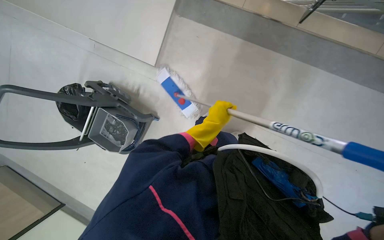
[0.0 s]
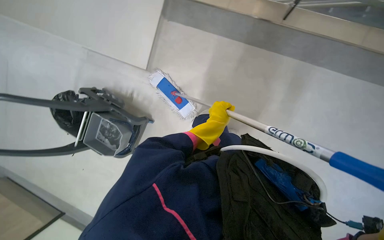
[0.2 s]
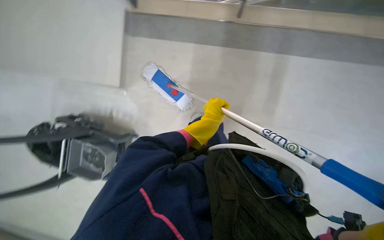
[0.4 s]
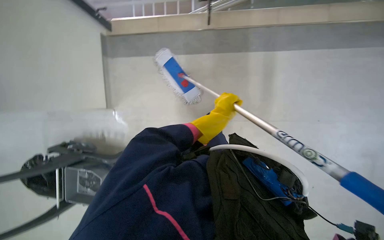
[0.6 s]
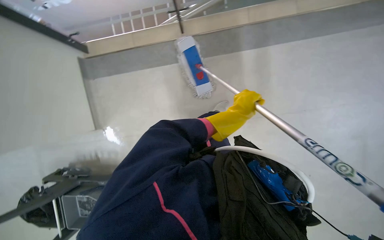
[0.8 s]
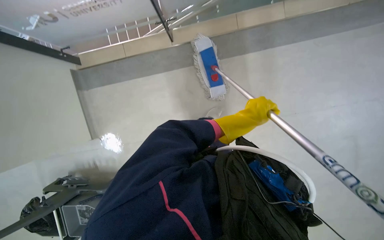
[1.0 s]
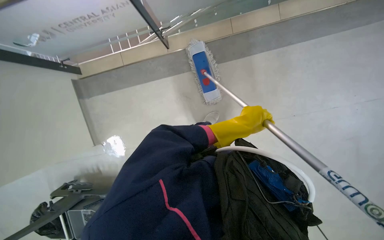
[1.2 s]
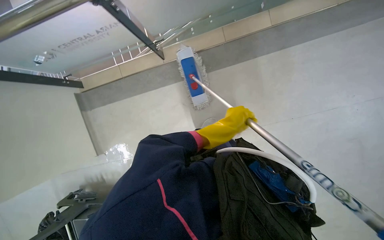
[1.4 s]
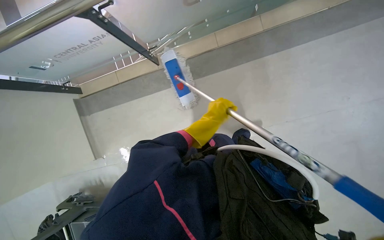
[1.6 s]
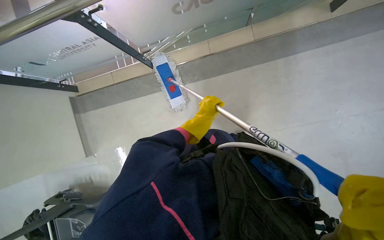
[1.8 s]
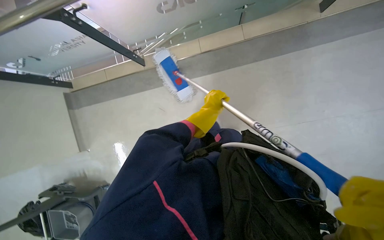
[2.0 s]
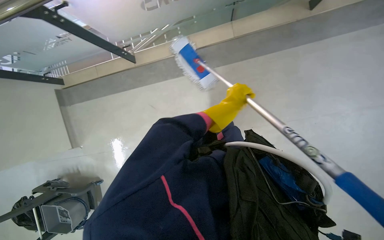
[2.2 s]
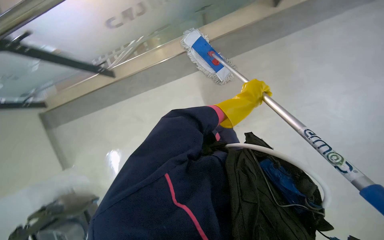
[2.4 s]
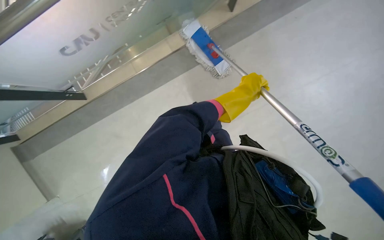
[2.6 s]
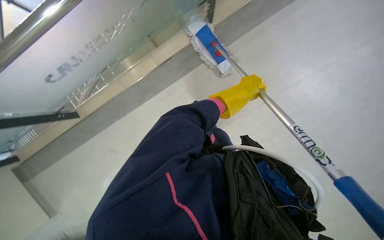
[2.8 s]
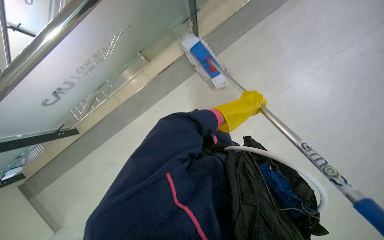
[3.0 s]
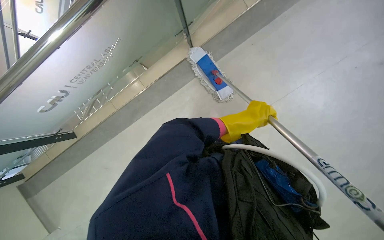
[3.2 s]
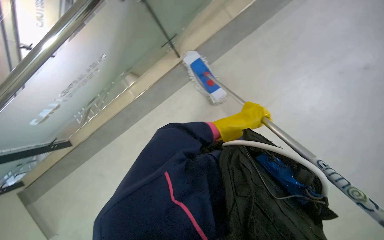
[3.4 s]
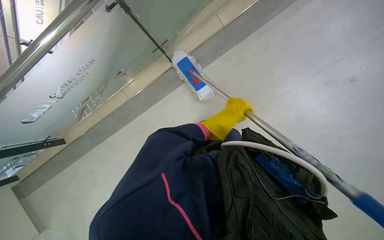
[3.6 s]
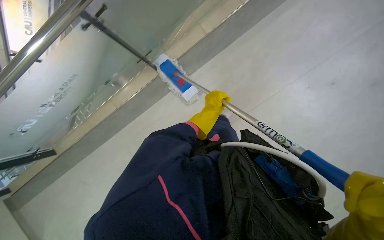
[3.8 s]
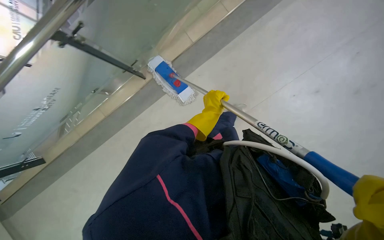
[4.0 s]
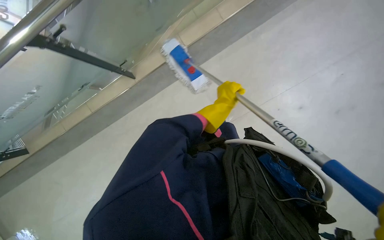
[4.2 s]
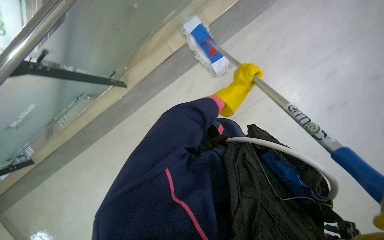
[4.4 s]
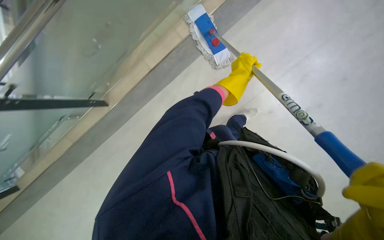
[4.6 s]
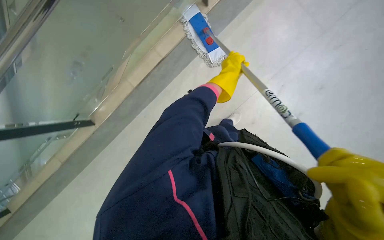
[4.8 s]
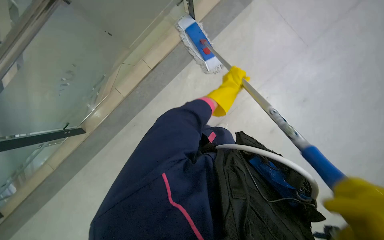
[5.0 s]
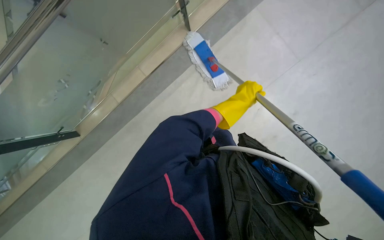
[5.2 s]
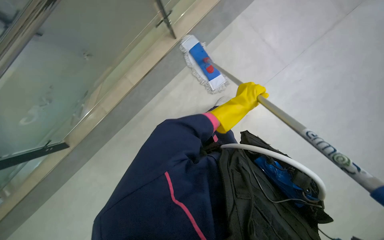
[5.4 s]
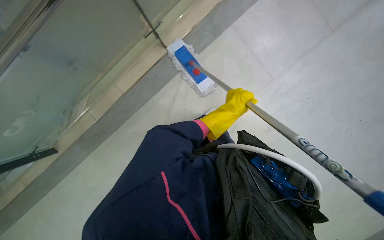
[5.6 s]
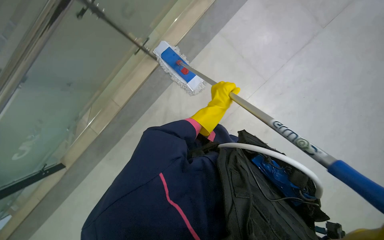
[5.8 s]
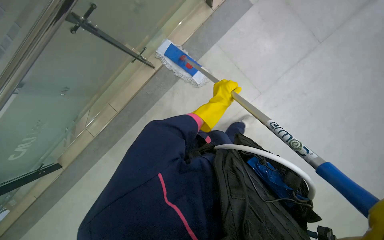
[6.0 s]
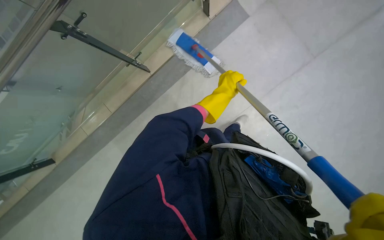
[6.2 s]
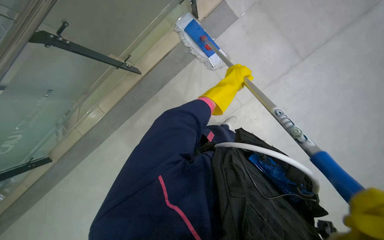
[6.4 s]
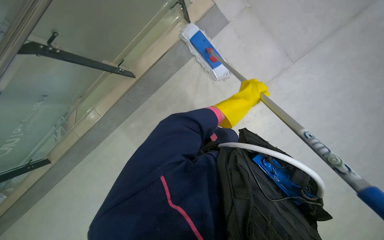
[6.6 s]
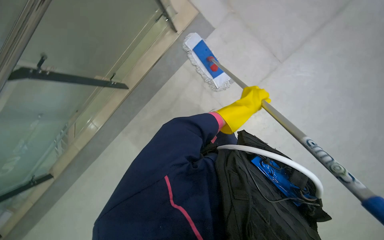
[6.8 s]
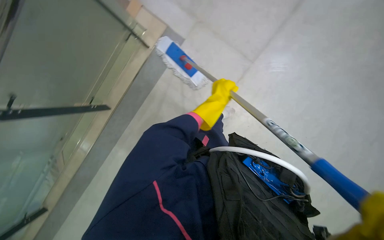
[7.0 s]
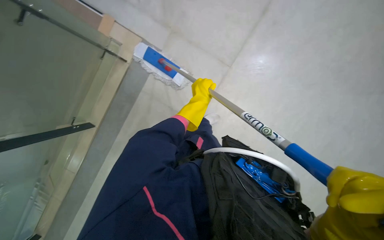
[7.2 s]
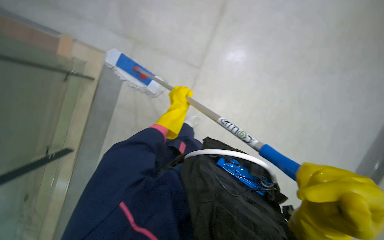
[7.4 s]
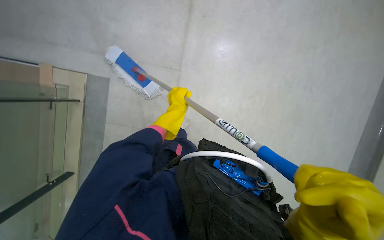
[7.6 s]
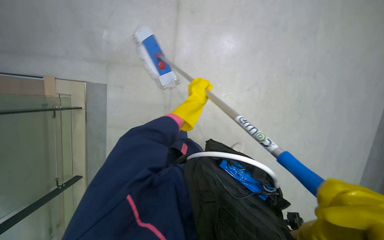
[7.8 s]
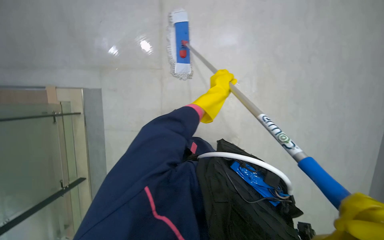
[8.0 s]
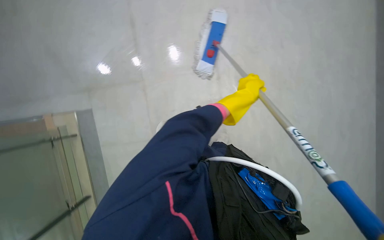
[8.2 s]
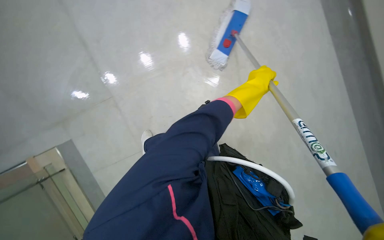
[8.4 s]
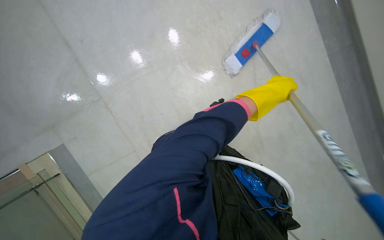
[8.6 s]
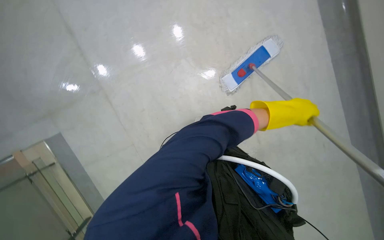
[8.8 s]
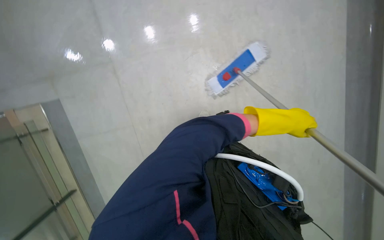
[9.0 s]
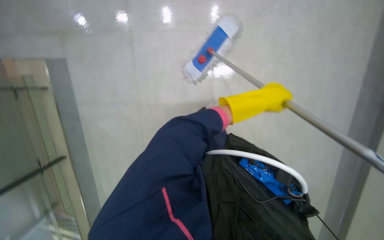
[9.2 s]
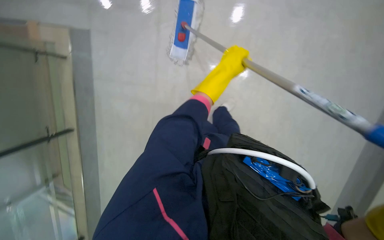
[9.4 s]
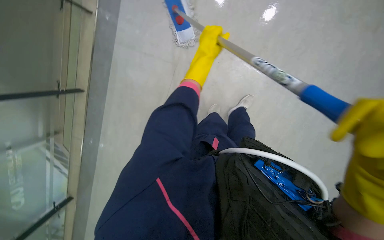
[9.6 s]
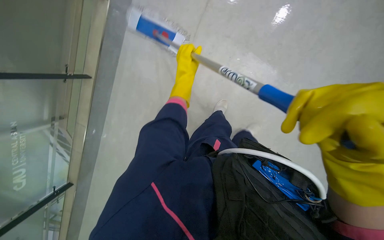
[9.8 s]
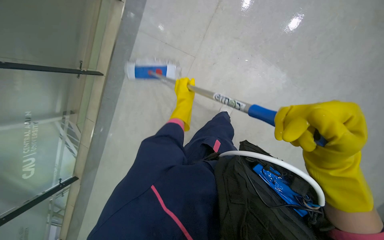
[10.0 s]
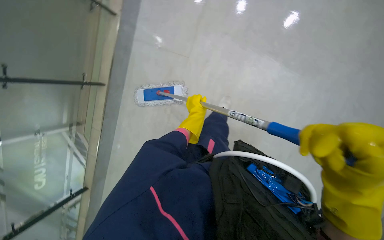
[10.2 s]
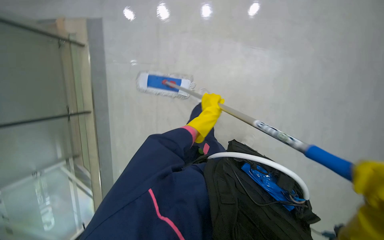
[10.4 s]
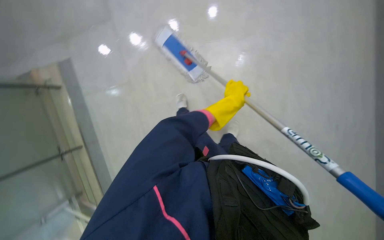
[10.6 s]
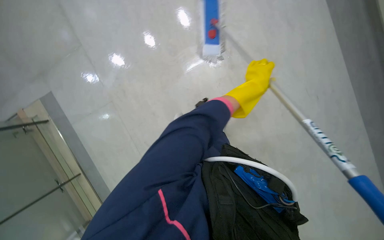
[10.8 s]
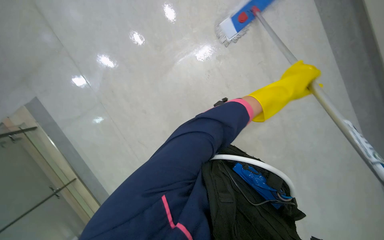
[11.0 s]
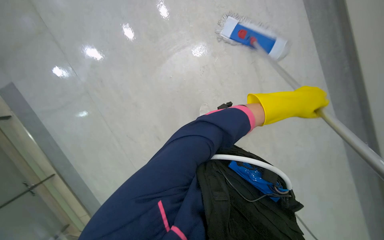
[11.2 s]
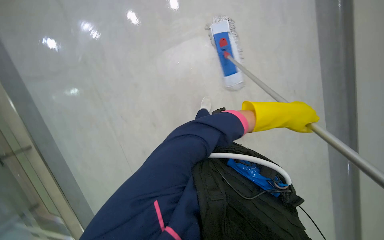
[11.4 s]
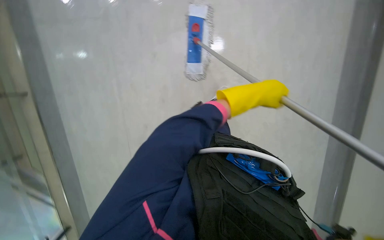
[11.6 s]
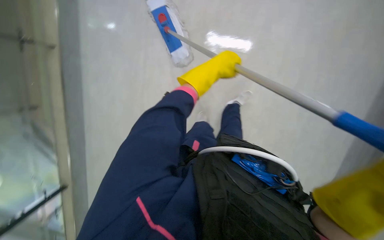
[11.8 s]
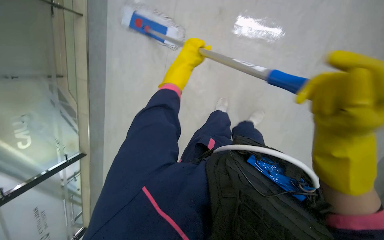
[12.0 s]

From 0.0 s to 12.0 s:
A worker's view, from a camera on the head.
Job: mopping floor.
The whole recording: Mopping floor with flat mop. The worker mops the floor using a flat mop and a cleaning cart.
From 0.0 s to 1.6 s: The camera travels roughly 60 cm. The view tips upward by approximately 10 degrees. The scene rotates counterclockwise by roughly 40 degrees.
From 1.6 s to 3.0 s: The camera travels to the right, about 50 cm.
From 7.6 s to 9.0 s: The head turns to the left by some 45 degrees. The view tips downward by approximately 15 degrees.
From 10.4 s to 12.0 s: The wearer moves roughly 50 cm. The wearer looks about 25 degrees further to the right.

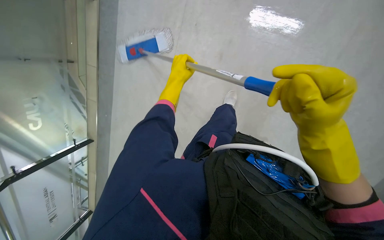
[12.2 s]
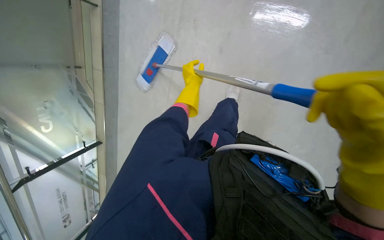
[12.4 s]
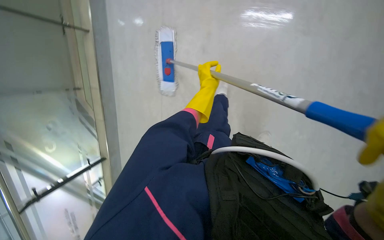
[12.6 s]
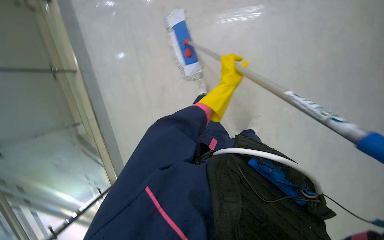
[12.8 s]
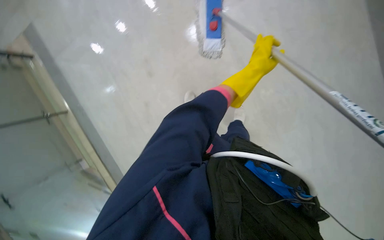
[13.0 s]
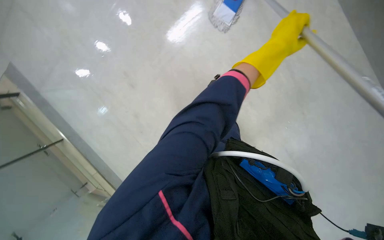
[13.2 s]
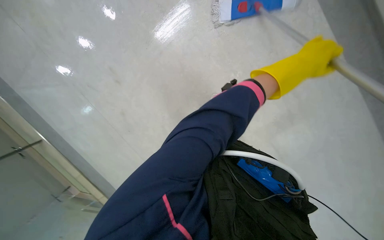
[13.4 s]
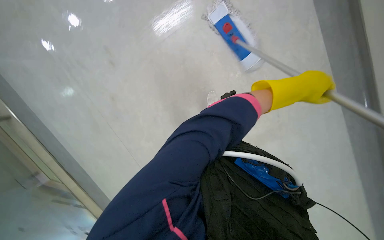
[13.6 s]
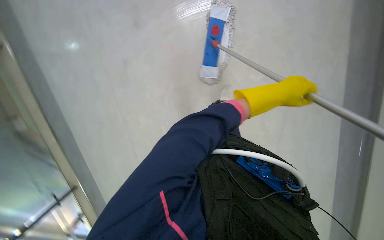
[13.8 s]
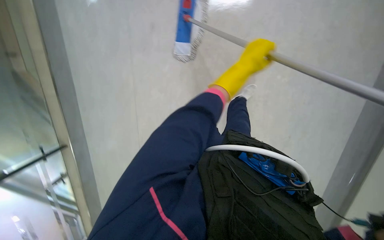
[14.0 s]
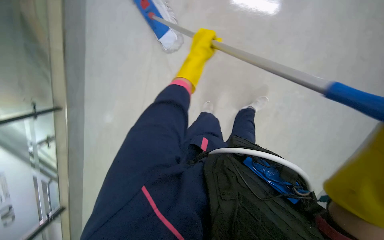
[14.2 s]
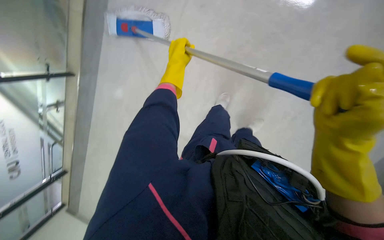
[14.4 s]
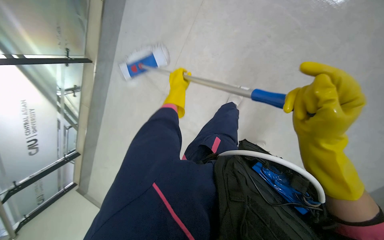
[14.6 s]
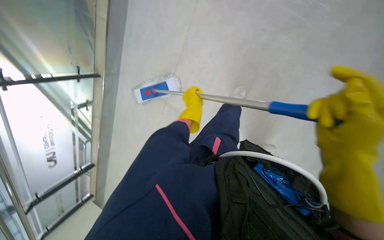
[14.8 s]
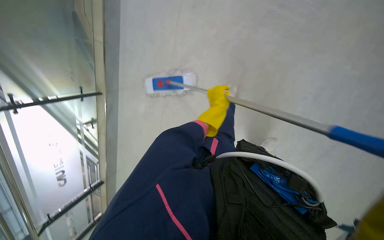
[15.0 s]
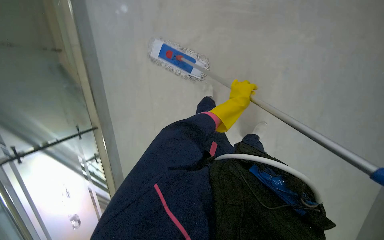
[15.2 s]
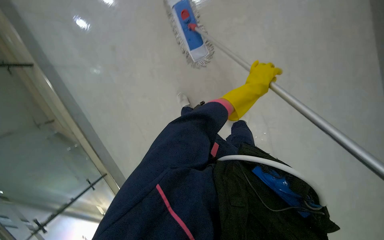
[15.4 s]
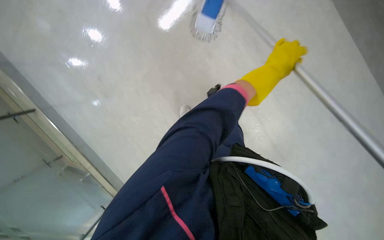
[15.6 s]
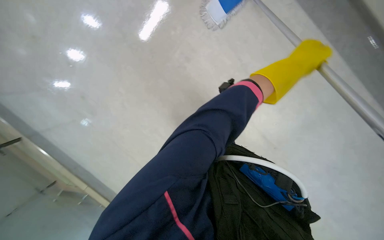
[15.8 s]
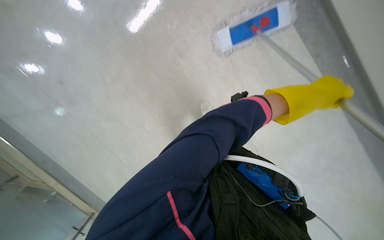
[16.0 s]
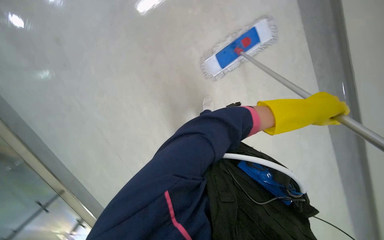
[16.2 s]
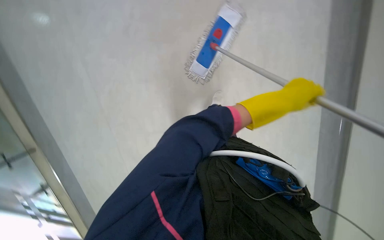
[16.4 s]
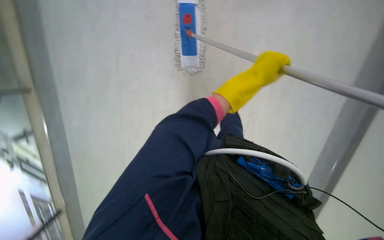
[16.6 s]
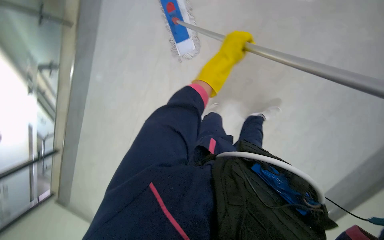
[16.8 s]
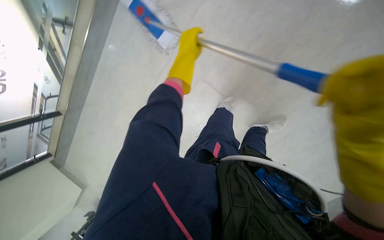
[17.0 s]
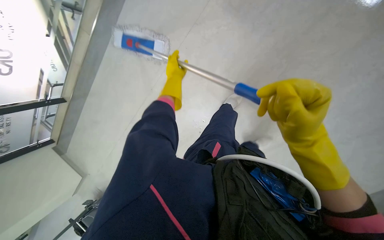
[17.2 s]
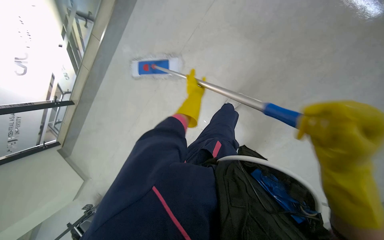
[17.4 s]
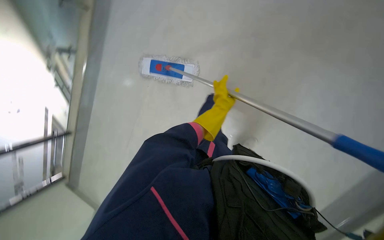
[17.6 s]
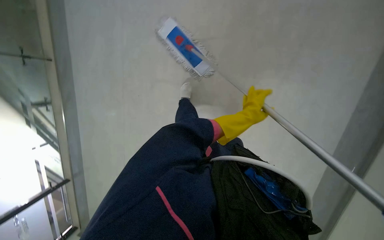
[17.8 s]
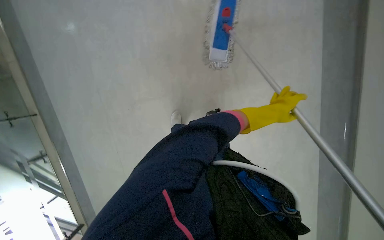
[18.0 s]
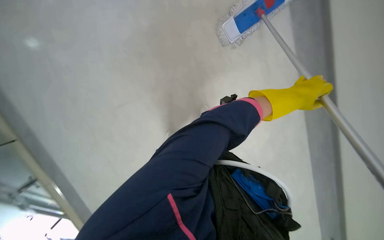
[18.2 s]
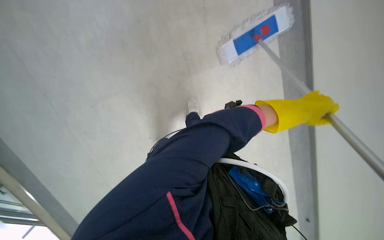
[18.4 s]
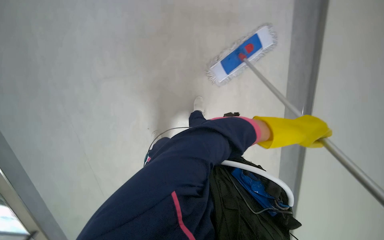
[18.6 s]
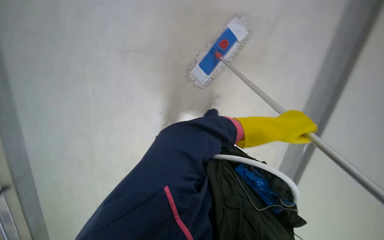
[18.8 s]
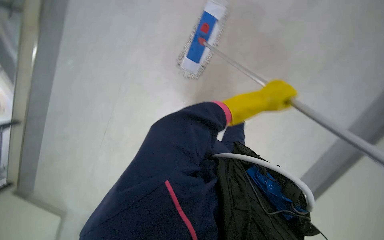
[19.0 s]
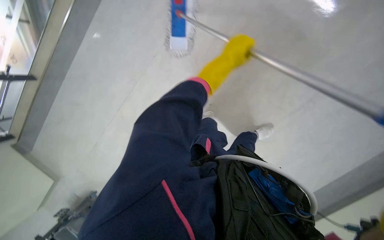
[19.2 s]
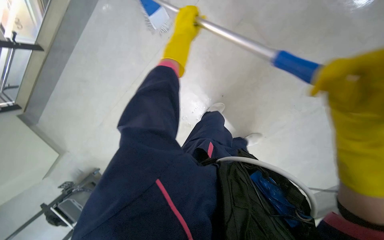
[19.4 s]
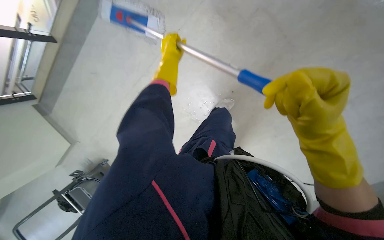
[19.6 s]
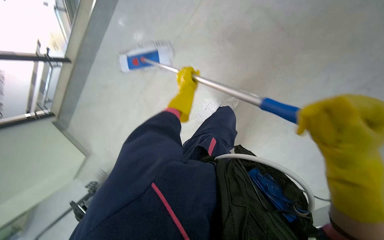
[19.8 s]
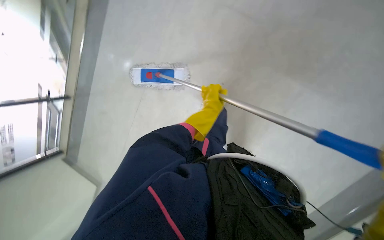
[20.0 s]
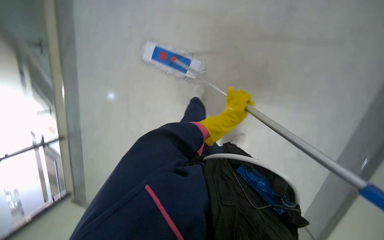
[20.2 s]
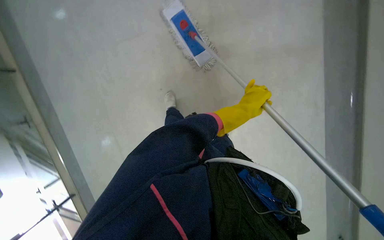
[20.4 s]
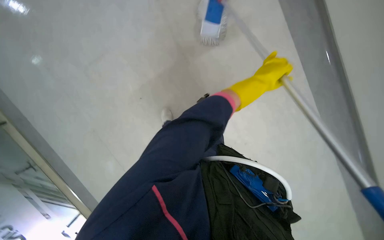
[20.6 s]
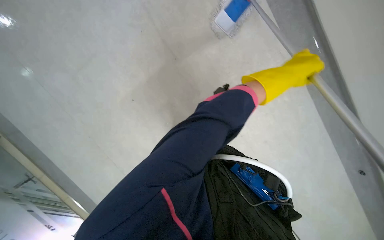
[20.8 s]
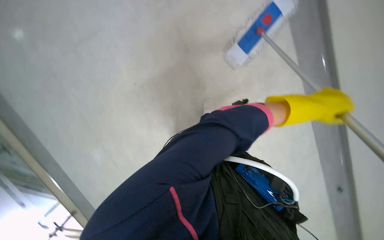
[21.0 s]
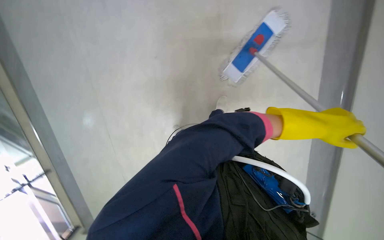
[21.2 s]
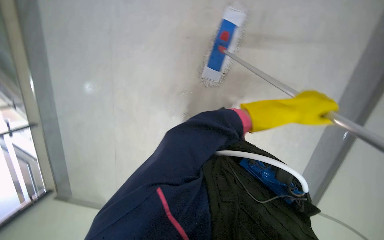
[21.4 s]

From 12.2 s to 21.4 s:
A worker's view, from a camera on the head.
Job: mopping floor.
The whole recording: Mopping floor with flat mop. The worker mops the floor using a flat mop and a cleaning cart.
From 12.2 s to 13.8 s: The camera is carried about 40 cm.
From 15.2 s to 16.8 s: The scene turns approximately 40 degrees counterclockwise in the picture.
From 18.4 s to 19.8 s: The view tips downward by approximately 15 degrees. Everything in view rotates roughly 30 degrees counterclockwise.
